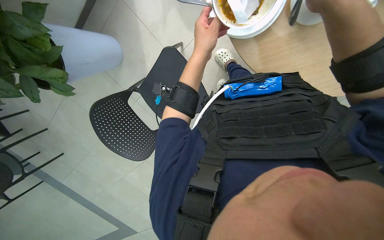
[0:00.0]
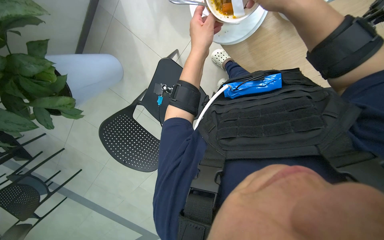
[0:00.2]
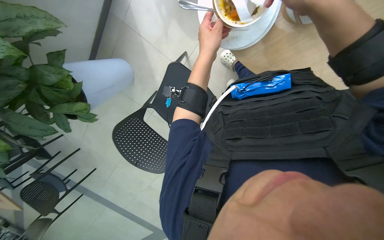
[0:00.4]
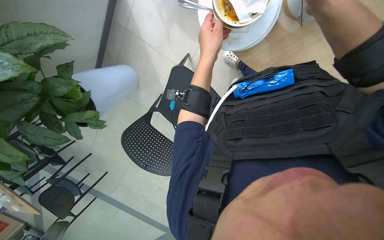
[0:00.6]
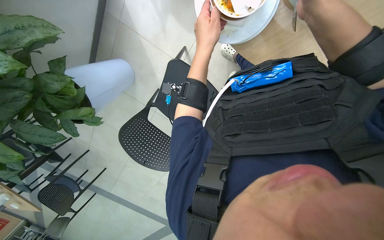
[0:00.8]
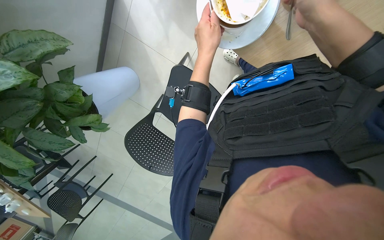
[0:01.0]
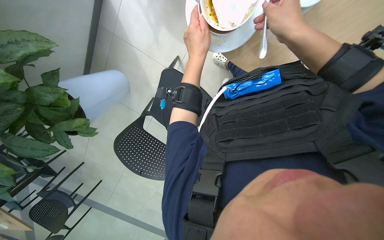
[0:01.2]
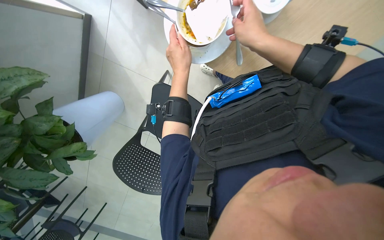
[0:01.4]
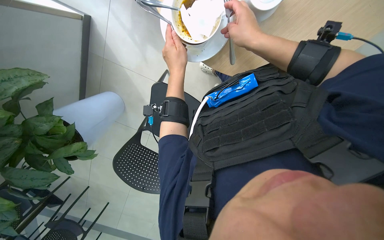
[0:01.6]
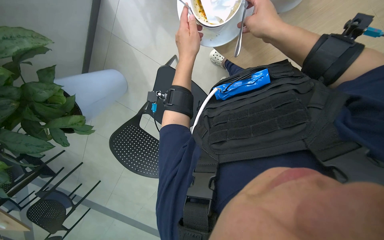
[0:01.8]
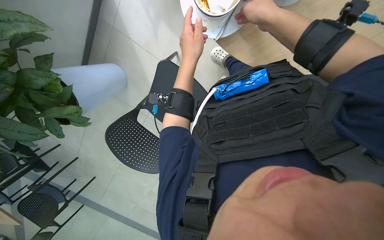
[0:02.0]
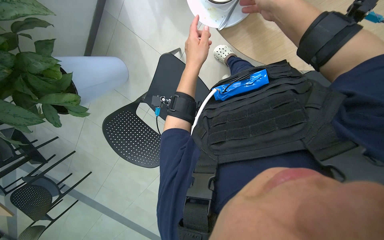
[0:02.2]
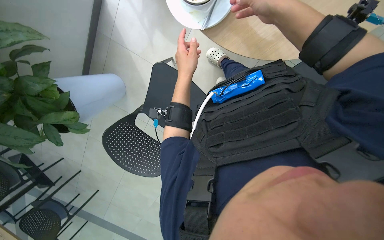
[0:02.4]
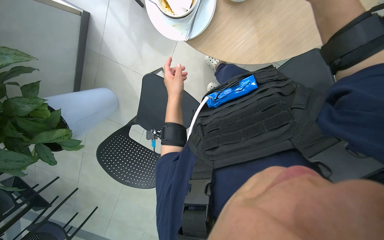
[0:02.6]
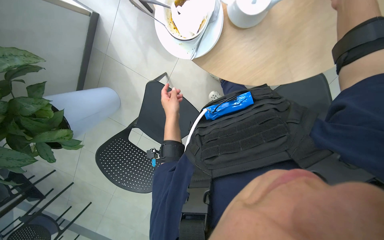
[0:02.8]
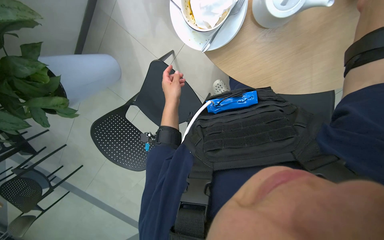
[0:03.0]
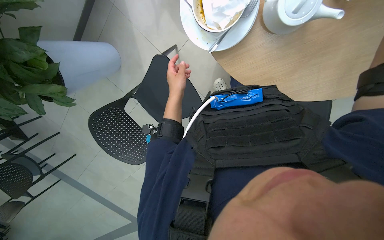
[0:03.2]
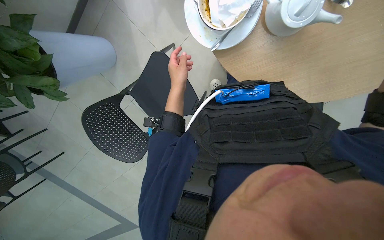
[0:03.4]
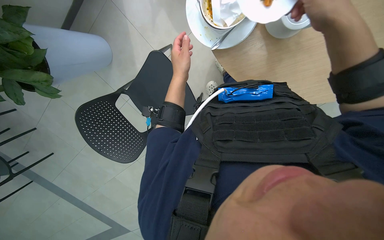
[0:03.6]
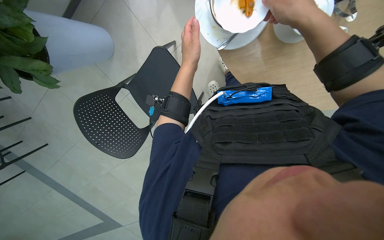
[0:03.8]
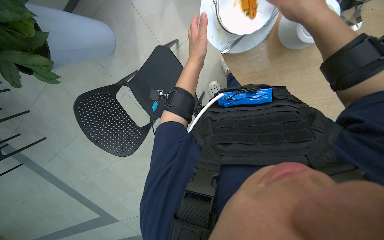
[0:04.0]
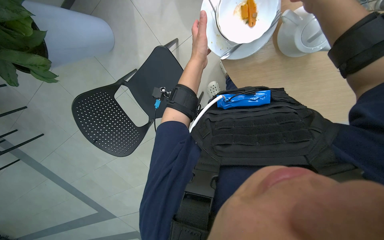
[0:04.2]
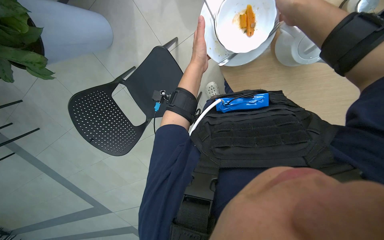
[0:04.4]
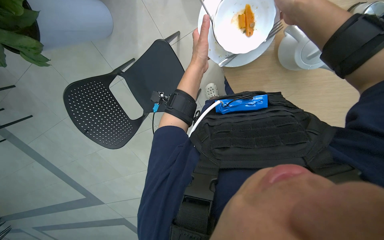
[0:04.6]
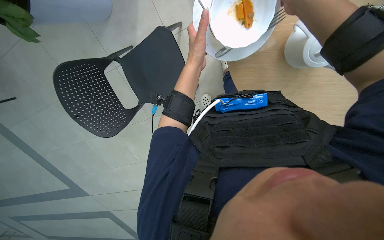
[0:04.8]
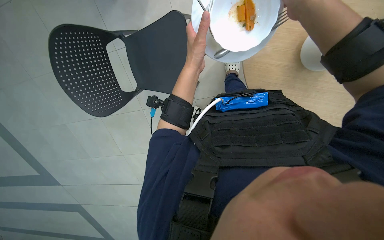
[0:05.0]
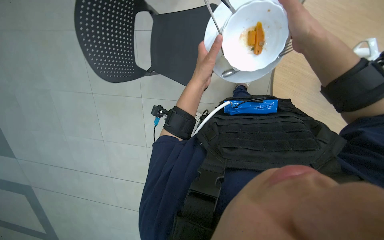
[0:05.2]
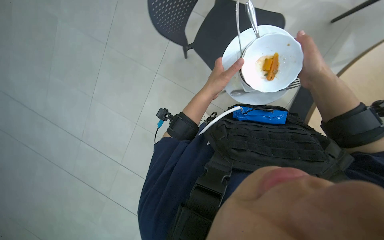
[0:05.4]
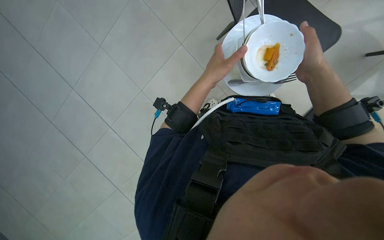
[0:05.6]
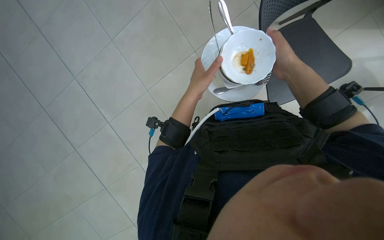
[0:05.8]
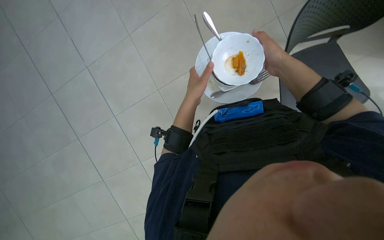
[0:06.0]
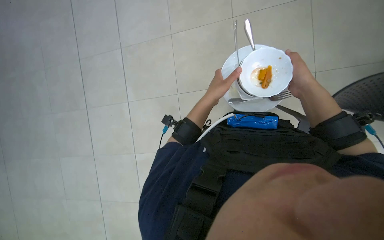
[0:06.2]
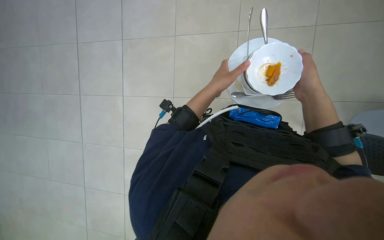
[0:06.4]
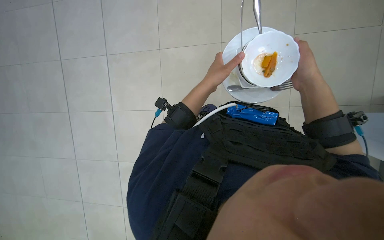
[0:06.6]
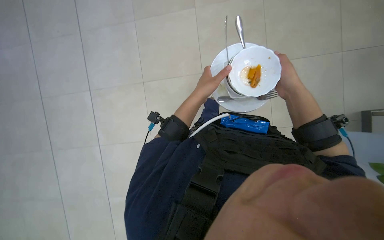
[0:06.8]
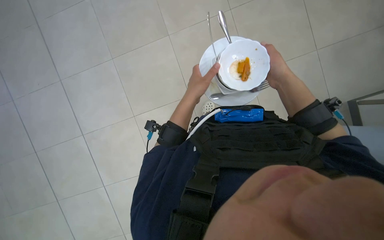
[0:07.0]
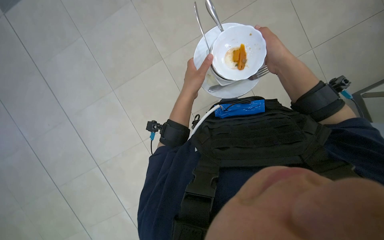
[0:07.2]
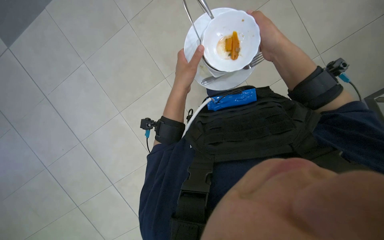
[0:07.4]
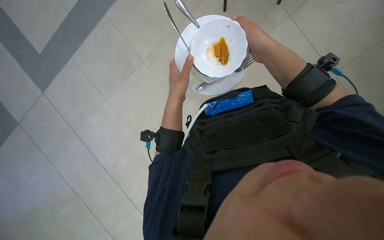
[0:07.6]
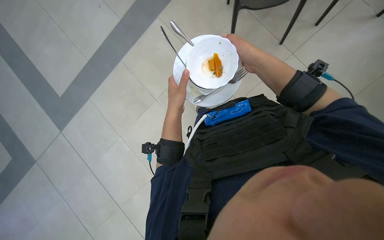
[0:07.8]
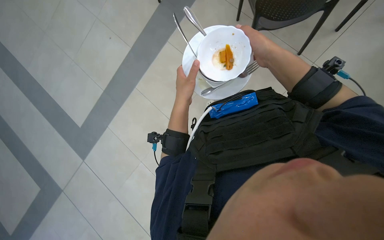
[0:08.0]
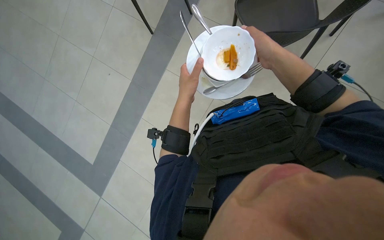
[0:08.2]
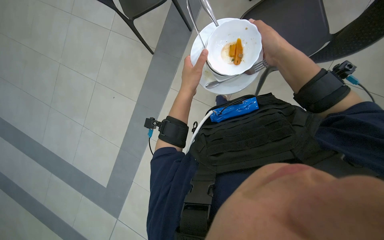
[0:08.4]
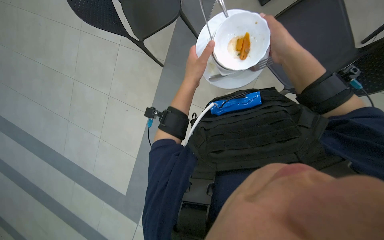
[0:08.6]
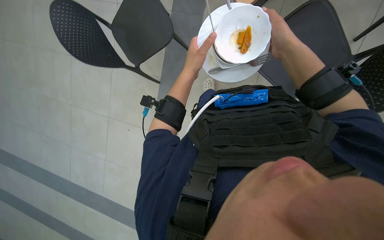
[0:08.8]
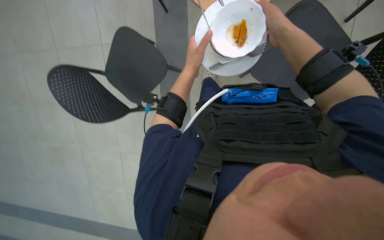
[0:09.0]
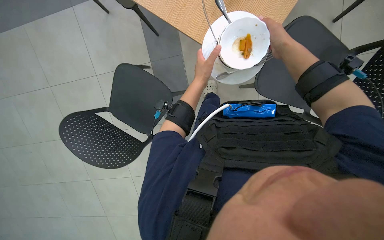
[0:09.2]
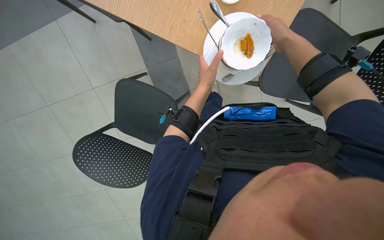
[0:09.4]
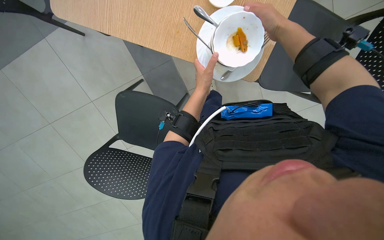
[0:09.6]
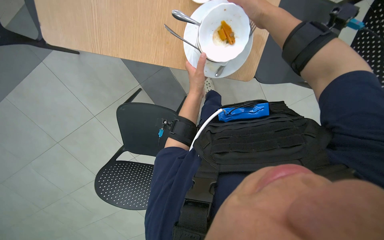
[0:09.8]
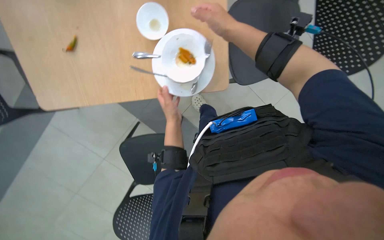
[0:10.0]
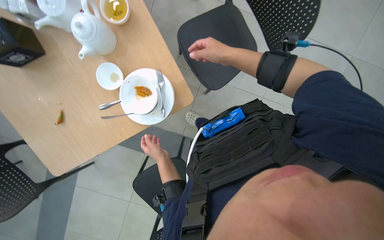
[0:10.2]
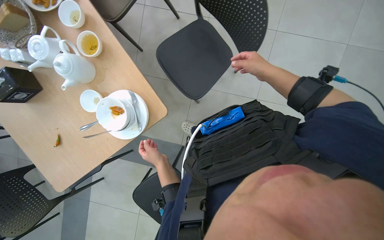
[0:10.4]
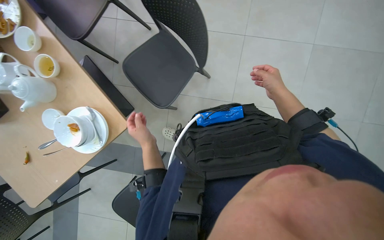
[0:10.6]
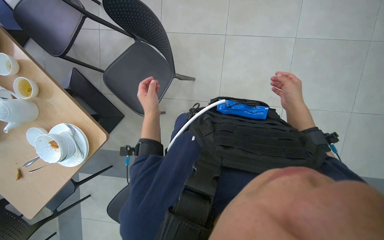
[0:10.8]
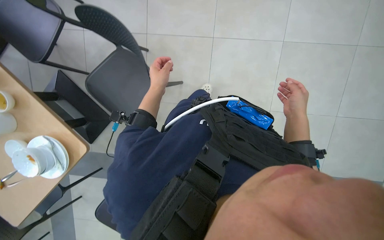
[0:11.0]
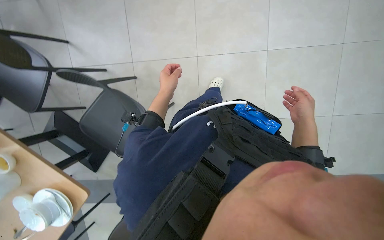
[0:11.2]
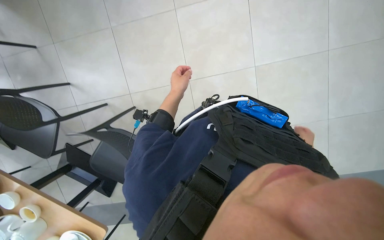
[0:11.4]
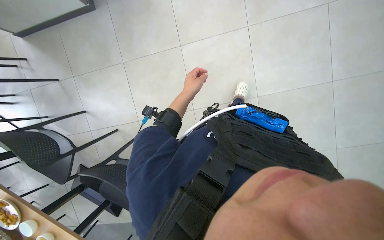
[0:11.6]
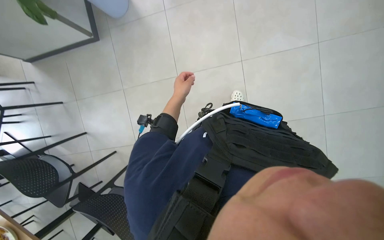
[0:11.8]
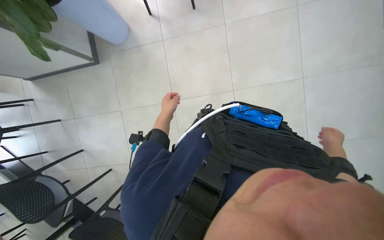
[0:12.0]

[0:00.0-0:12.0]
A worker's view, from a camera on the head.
Job: organizing items.
The whole recording: Clearing items from tables. The worker collects plates, glasses, and other items from the tables.
0:01.6 to 0:03.0: The left hand travels down the picture by roughly 10 cm.
0:03.0 to 0:04.4: The left hand moves up the picture, roughly 10 cm.
0:07.6 to 0:09.0: The left hand shifts roughly 10 cm up the picture.
0:10.4 to 0:12.0: The camera travels about 1.5 m.

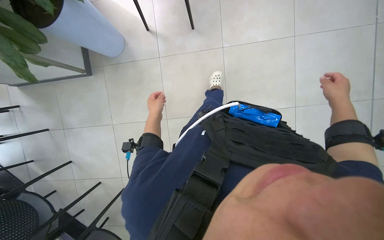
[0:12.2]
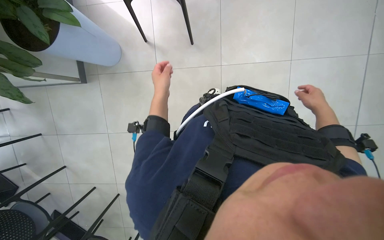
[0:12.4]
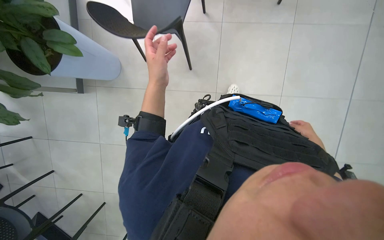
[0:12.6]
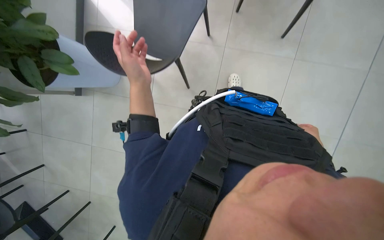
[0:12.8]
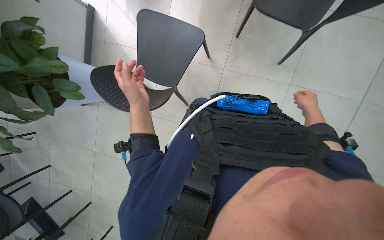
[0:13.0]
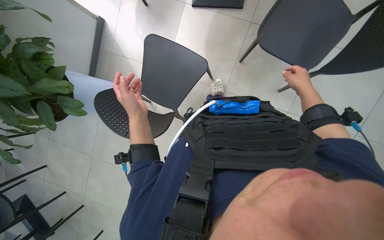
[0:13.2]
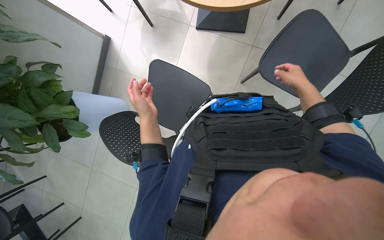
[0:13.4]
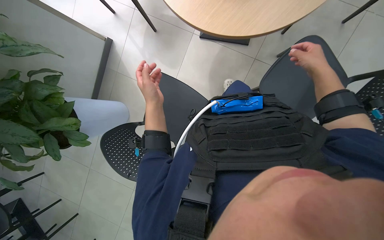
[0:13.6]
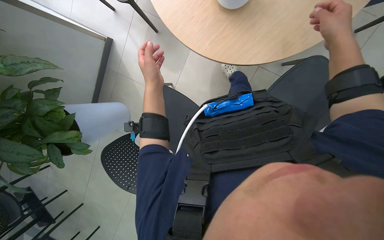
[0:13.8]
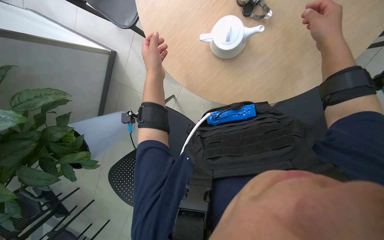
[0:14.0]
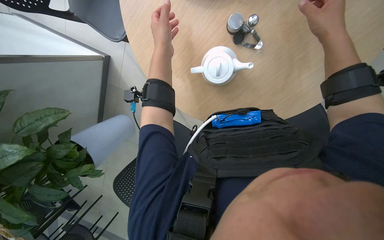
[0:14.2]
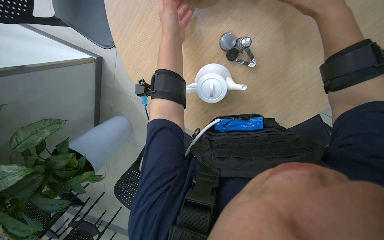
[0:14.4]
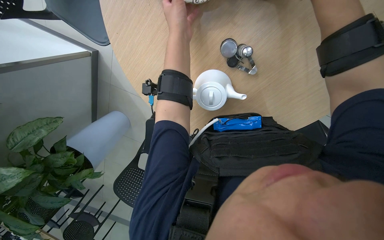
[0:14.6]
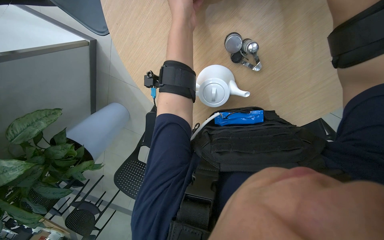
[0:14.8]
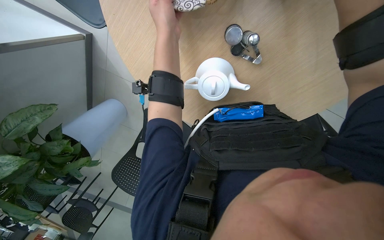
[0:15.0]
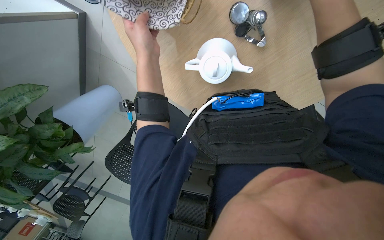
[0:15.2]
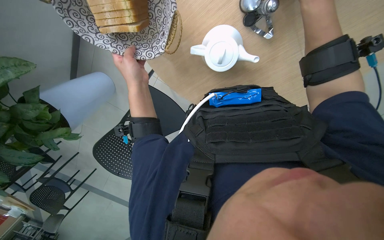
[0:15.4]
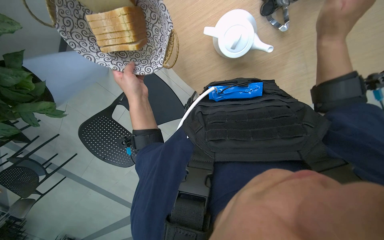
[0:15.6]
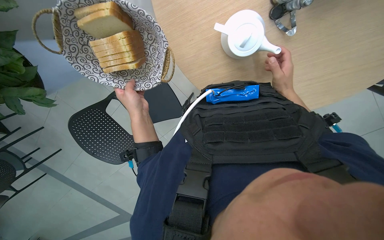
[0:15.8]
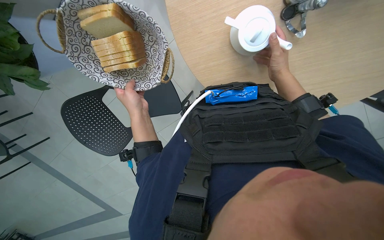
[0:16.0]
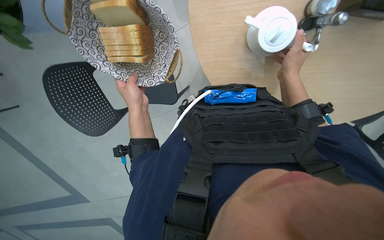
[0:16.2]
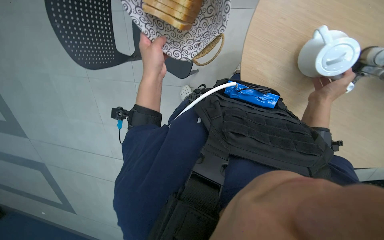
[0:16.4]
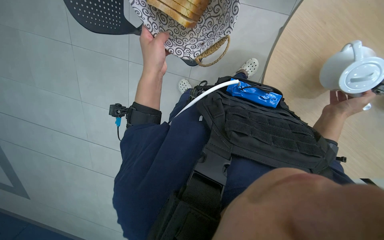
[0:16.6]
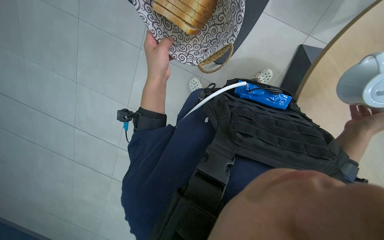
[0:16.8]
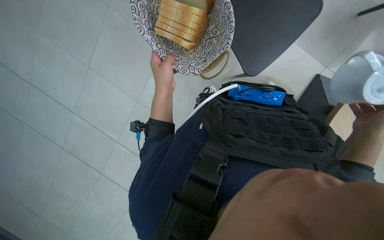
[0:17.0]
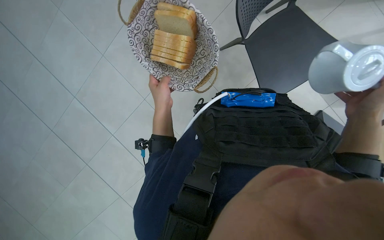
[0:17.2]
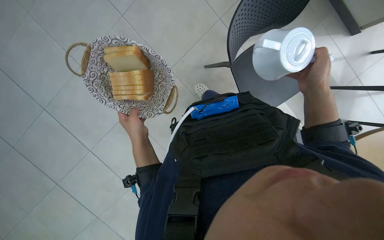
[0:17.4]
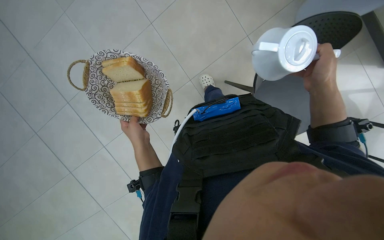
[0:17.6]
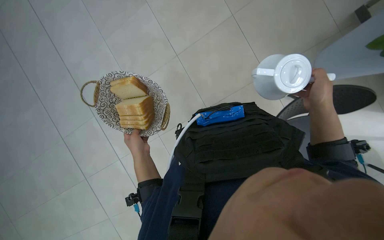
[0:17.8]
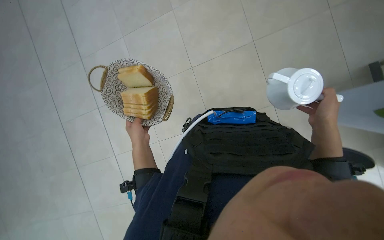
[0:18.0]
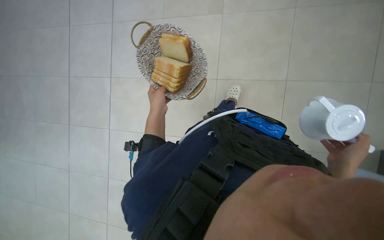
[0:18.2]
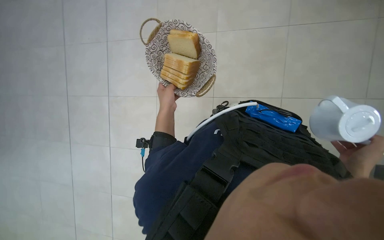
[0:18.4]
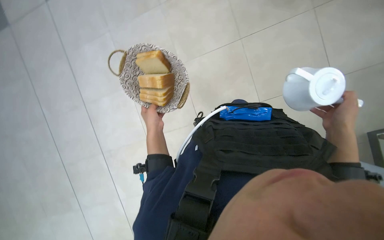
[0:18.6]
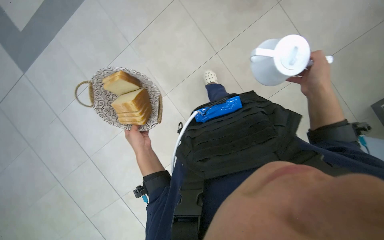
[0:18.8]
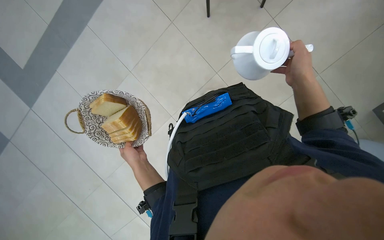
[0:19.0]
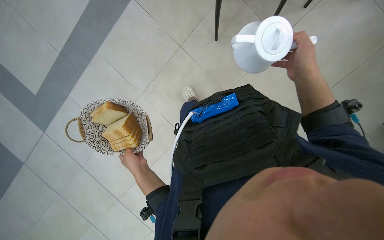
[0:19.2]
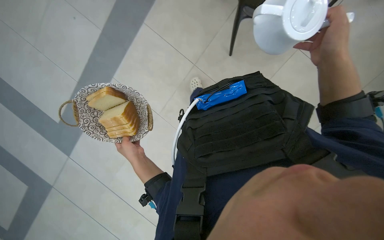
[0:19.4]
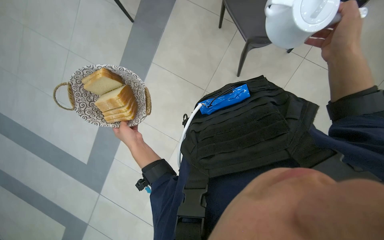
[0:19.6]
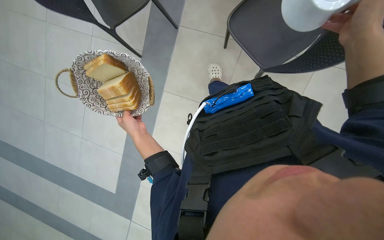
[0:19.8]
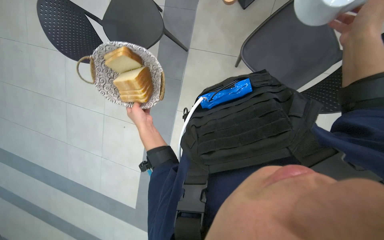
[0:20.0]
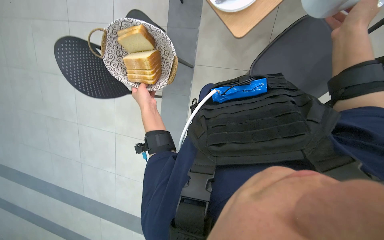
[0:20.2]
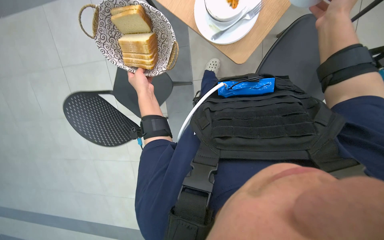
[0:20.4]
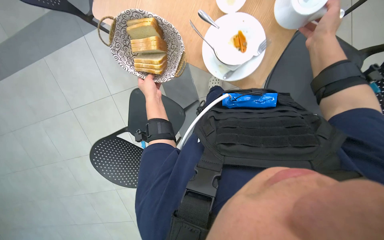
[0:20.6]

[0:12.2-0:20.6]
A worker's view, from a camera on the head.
Job: organizing items.
The whole recording: Clearing items from tables. The worker collects plates, glasses, and other items from the tables.
0:12.2 to 0:13.6: The wearer moves approximately 90 cm.
0:13.6 to 0:15.0: The camera travels roughly 60 cm. The camera pitches downward, by approximately 20 degrees.
0:15.0 to 0:16.4: The camera sweeps to the right, by about 15 degrees. Everything in view rotates roughly 35 degrees clockwise.
0:16.4 to 0:17.8: The view swings about 20 degrees to the left. The wearer looks some 10 degrees further upward. The scene turns roughly 35 degrees counterclockwise in the picture.
0:19.2 to 0:20.6: The wearer looks approximately 15 degrees further downward. Everything in view rotates roughly 30 degrees clockwise.
